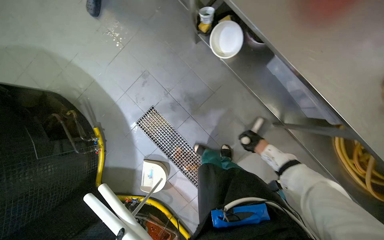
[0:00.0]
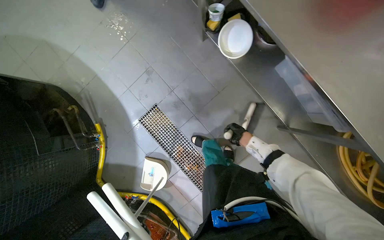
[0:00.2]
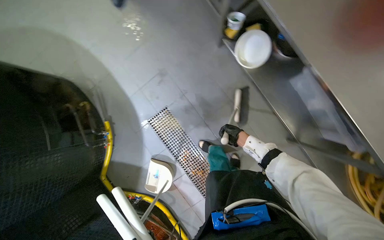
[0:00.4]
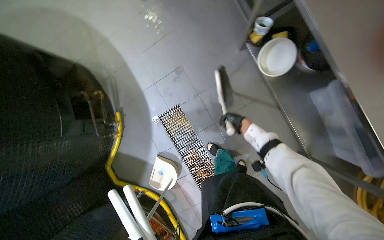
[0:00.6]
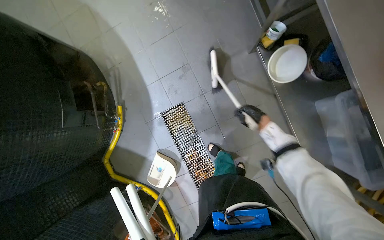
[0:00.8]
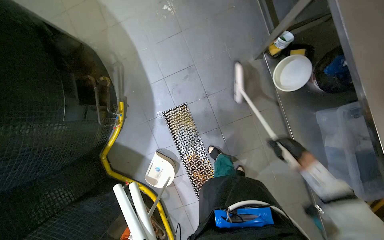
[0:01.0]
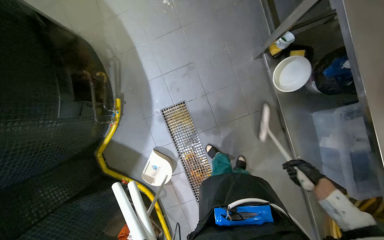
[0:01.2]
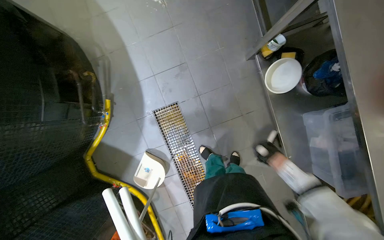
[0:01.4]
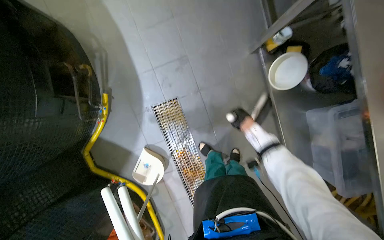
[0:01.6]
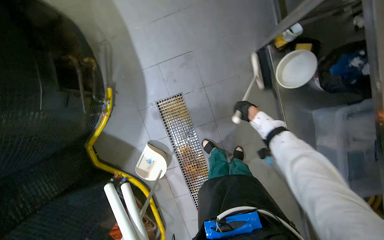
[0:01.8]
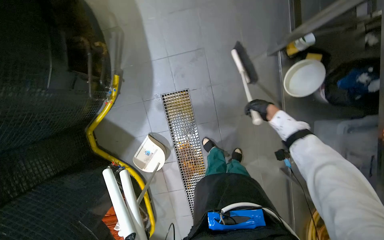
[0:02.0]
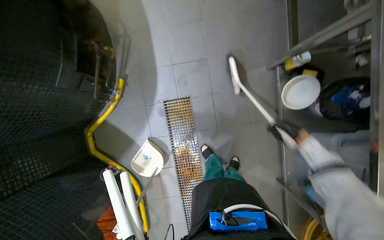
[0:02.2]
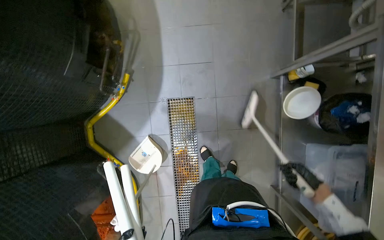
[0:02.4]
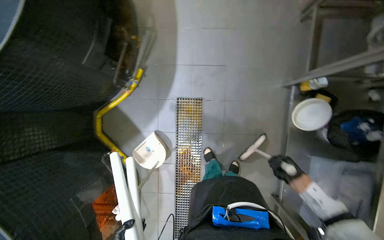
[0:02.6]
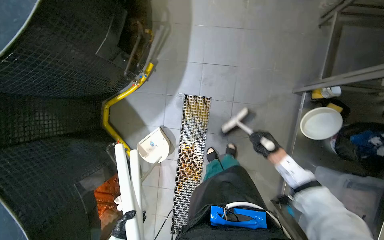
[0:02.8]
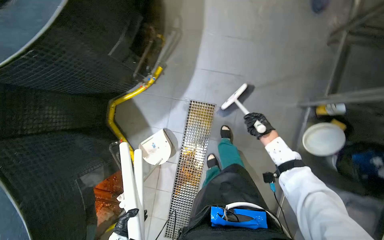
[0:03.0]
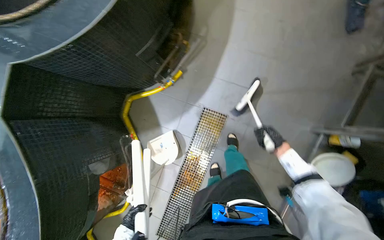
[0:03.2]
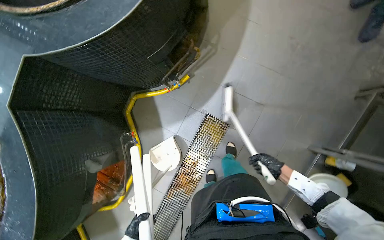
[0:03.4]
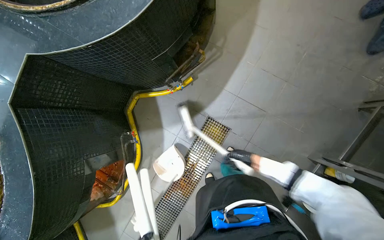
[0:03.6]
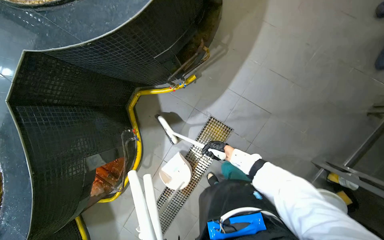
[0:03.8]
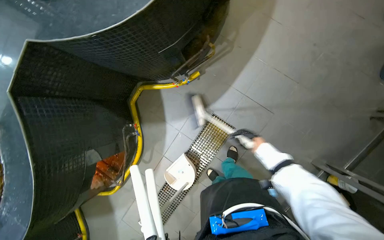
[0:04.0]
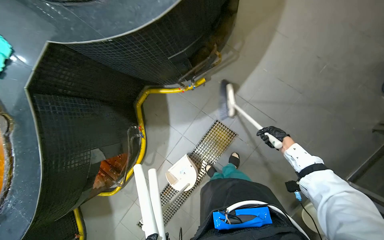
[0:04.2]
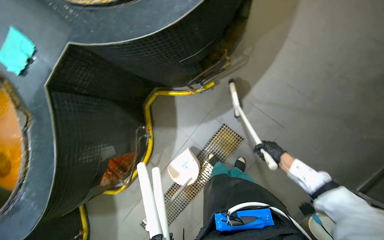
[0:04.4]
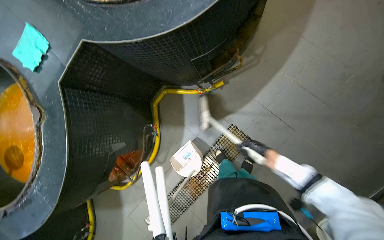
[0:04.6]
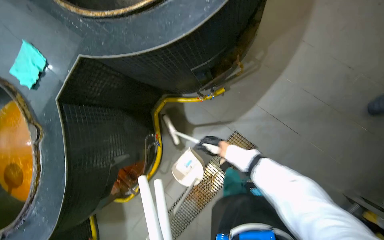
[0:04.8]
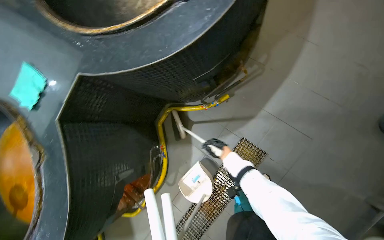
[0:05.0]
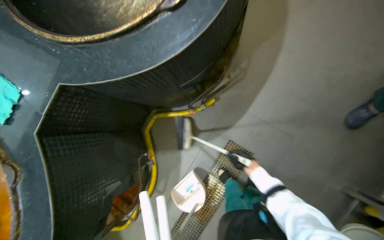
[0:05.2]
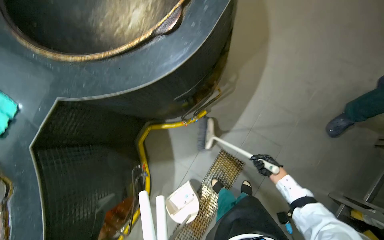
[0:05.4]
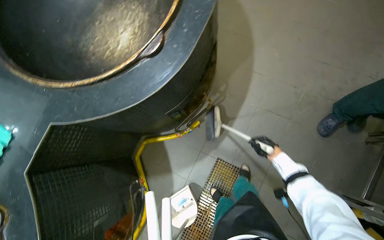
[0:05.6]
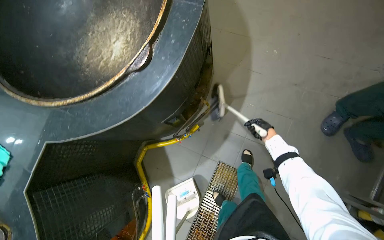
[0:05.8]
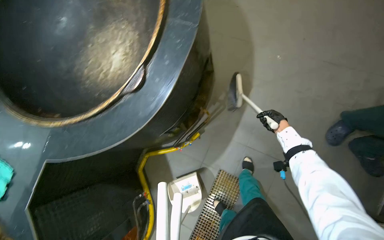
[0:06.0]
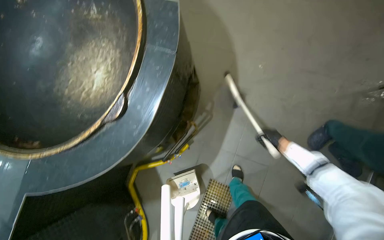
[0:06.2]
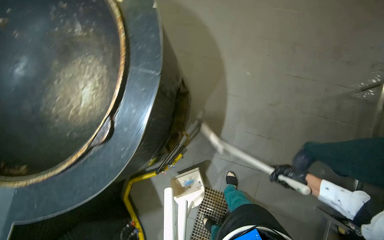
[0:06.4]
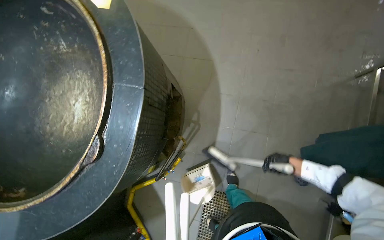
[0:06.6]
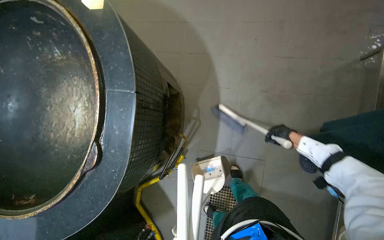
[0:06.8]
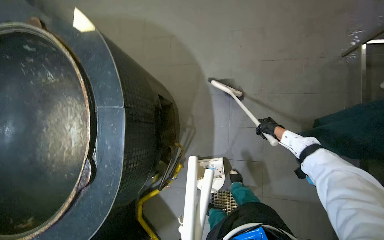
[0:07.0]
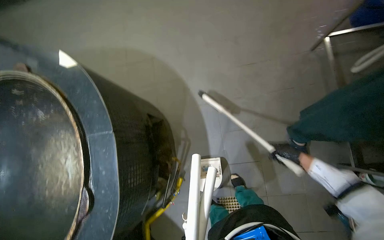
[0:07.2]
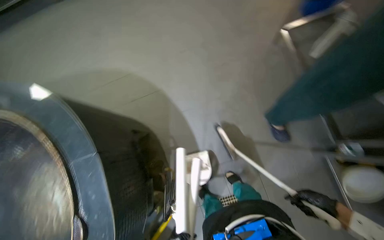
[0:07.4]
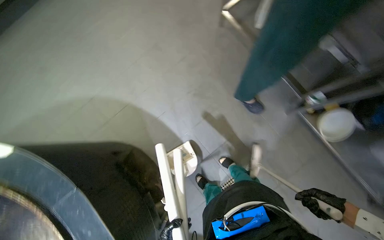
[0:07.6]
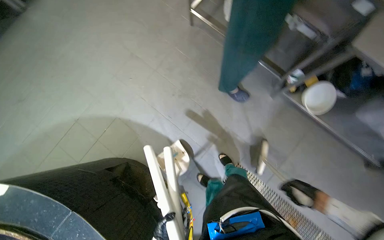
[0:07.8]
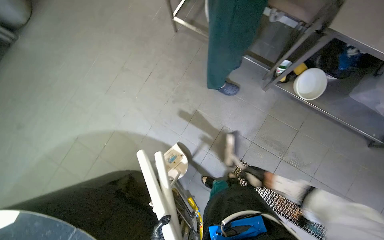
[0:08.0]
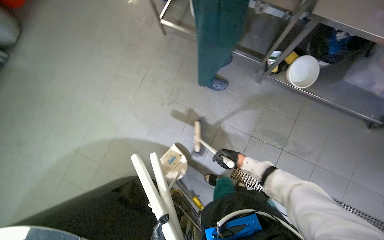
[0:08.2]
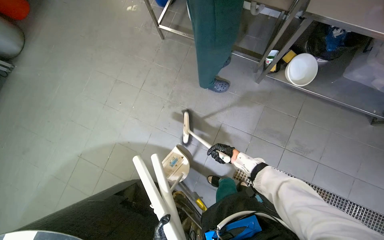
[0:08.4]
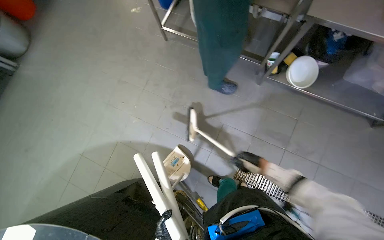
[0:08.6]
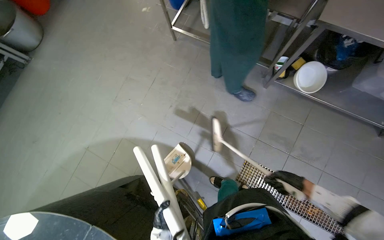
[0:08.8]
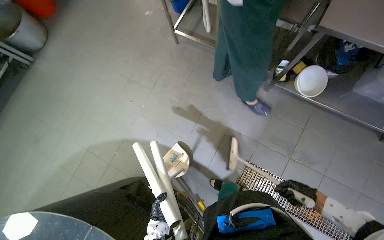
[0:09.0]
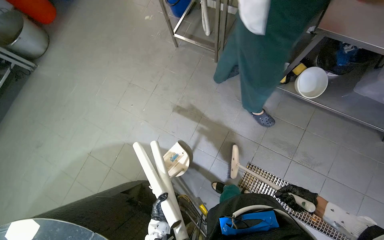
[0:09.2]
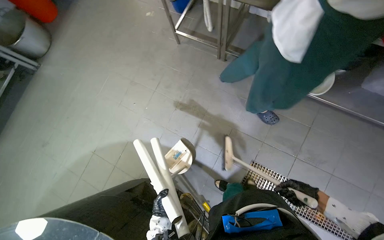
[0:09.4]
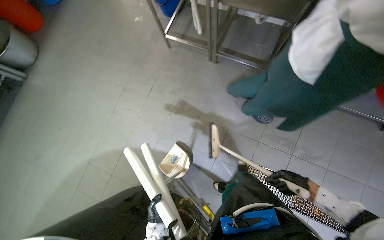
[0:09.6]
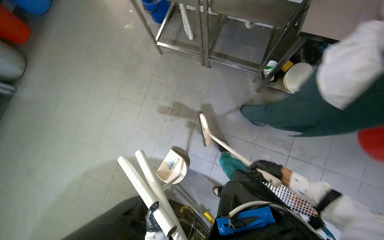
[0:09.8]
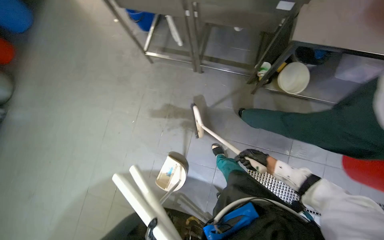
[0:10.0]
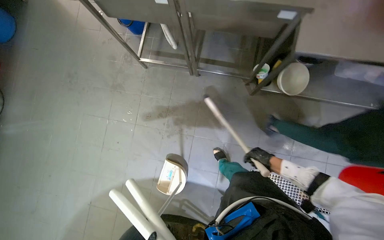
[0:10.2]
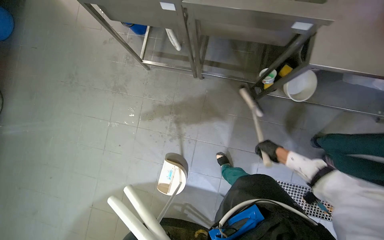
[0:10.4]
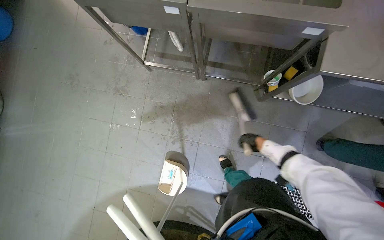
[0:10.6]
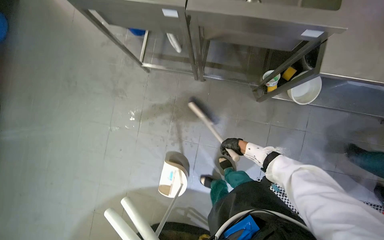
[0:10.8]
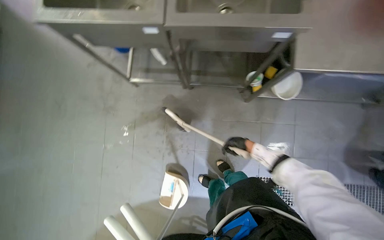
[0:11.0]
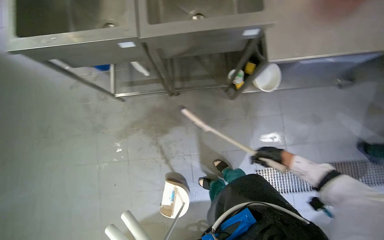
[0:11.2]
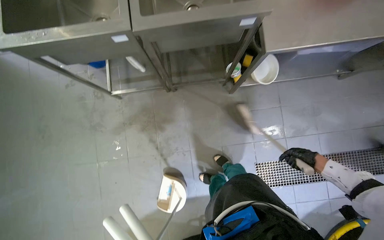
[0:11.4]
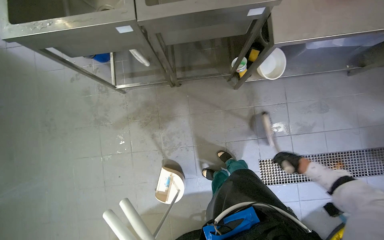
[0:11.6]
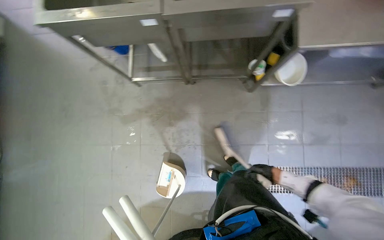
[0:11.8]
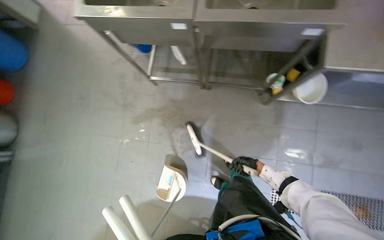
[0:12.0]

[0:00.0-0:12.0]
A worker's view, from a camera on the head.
Job: sweeping floor.
The whole recording: Sweeping kitchen floor. The worker sweeps the kitchen floor with a broom and dustpan, moving chairs to clean underneath them.
0:00.0 to 0:01.6: The head travels roughly 40 cm.
0:01.6 to 0:03.0: The scene rotates clockwise by approximately 30 degrees. The right hand moves up and down the picture over some 25 cm, changing direction 2 times.
0:03.0 to 0:04.4: The scene rotates clockwise by about 30 degrees. The right hand moves left and right over roughly 25 cm, changing direction 2 times.
0:04.4 to 0:06.0: The right hand goes about 40 cm up the picture, and goes to the left and returns, some 30 cm each way.
0:06.0 to 0:07.6: The wearer's head swings roughly 65 degrees to the right.
0:09.0 to 0:10.4: The right hand goes about 20 cm farther from the camera and up the picture.
0:10.4 to 0:12.0: The right hand goes left and right, approximately 25 cm each way, reversing 2 times.

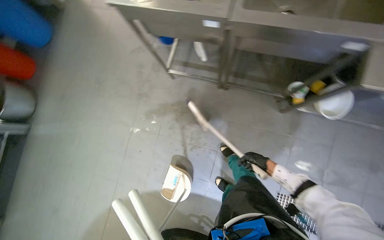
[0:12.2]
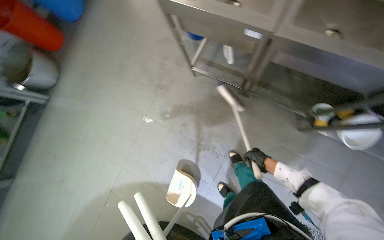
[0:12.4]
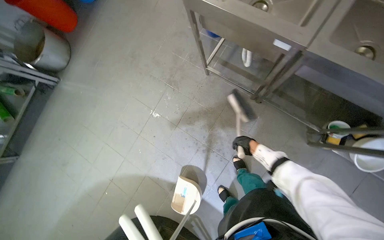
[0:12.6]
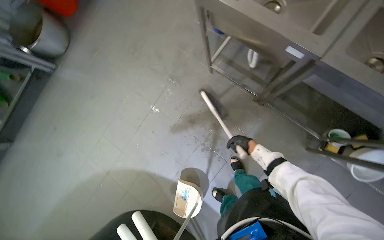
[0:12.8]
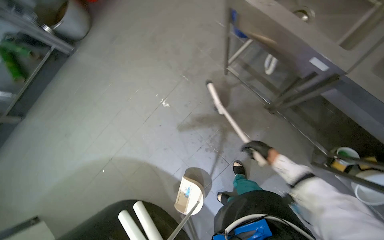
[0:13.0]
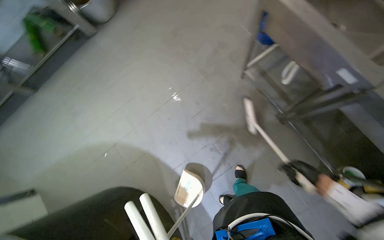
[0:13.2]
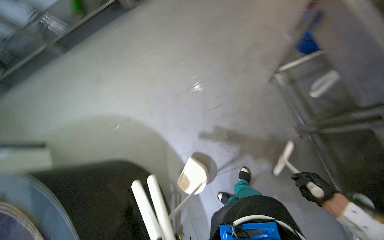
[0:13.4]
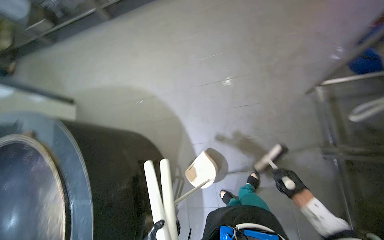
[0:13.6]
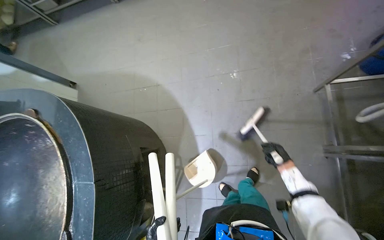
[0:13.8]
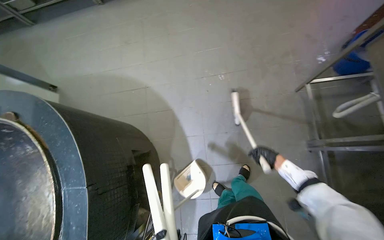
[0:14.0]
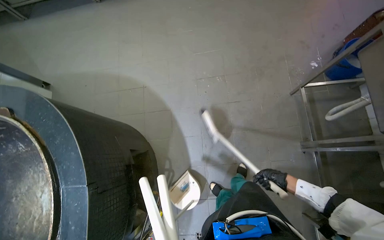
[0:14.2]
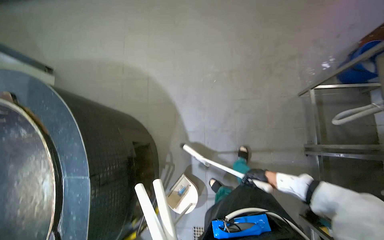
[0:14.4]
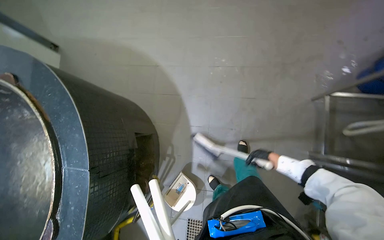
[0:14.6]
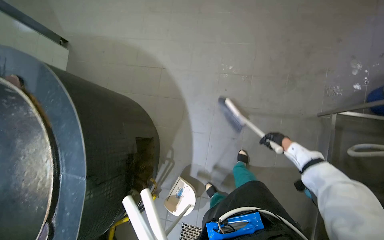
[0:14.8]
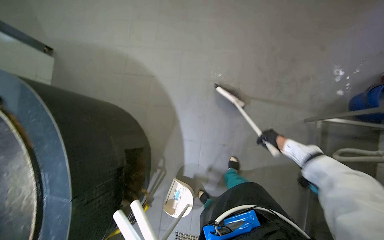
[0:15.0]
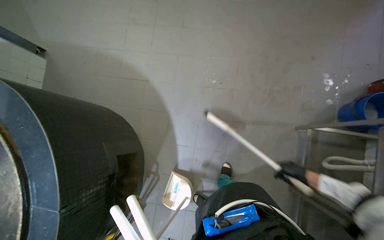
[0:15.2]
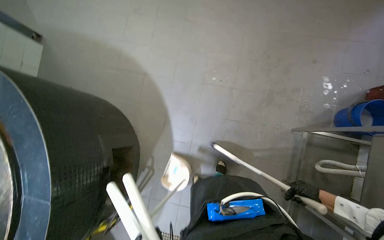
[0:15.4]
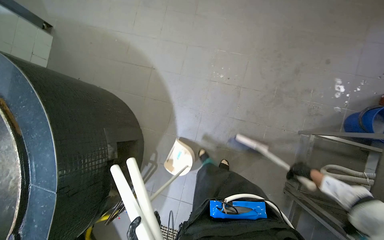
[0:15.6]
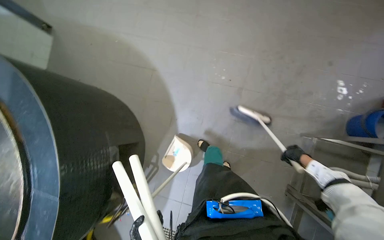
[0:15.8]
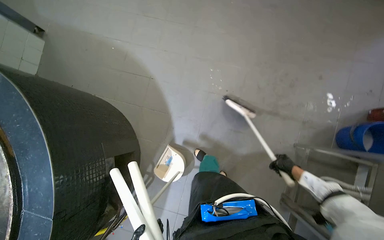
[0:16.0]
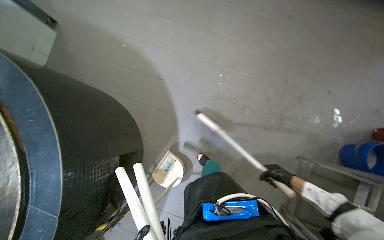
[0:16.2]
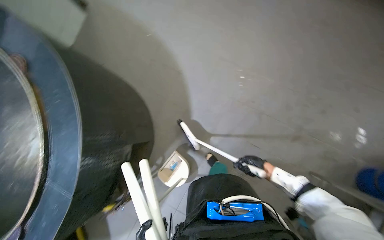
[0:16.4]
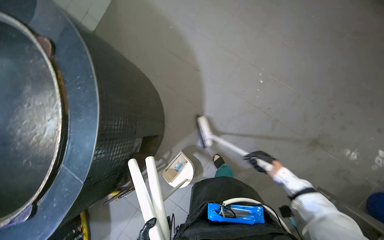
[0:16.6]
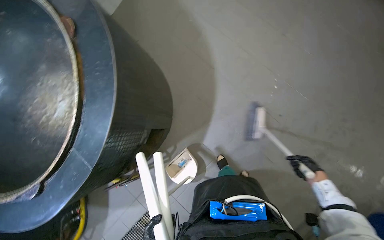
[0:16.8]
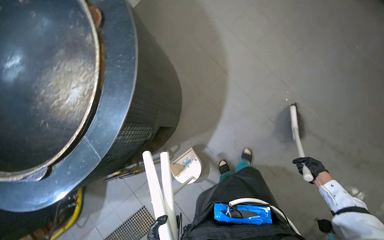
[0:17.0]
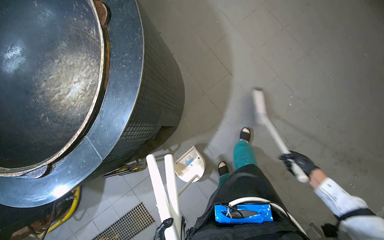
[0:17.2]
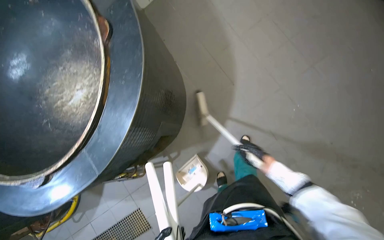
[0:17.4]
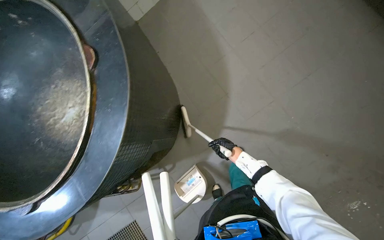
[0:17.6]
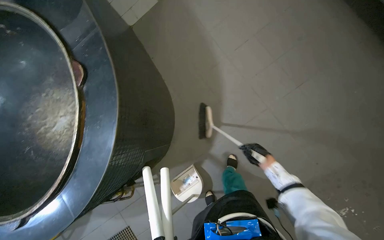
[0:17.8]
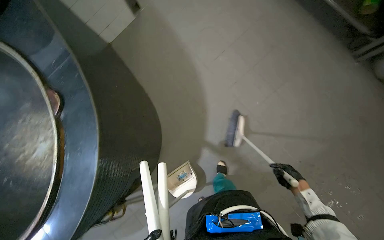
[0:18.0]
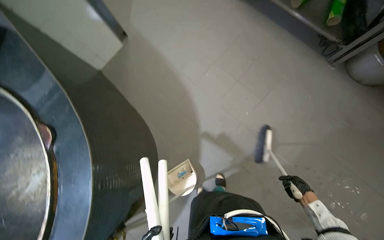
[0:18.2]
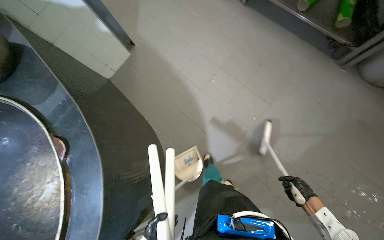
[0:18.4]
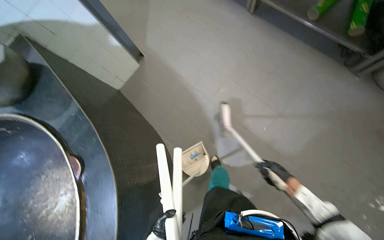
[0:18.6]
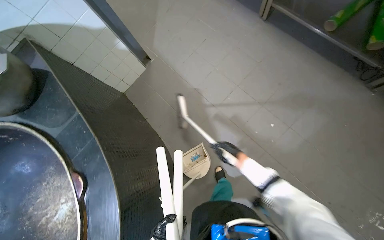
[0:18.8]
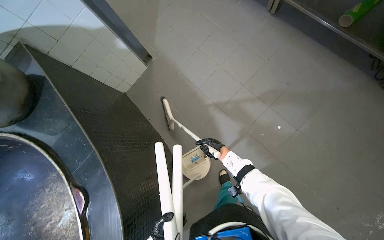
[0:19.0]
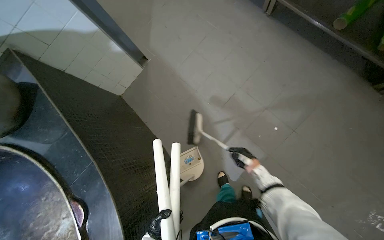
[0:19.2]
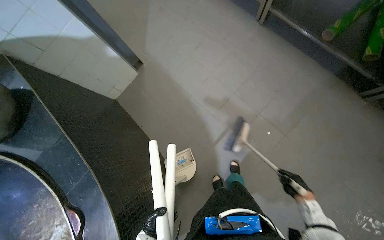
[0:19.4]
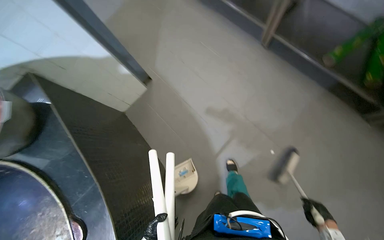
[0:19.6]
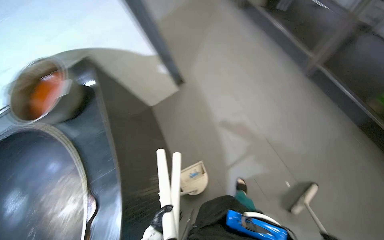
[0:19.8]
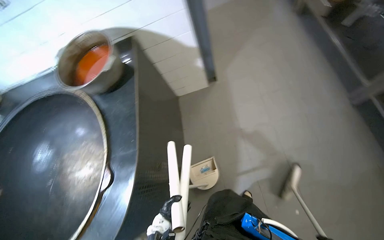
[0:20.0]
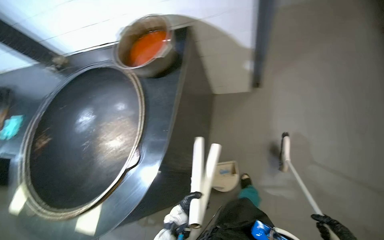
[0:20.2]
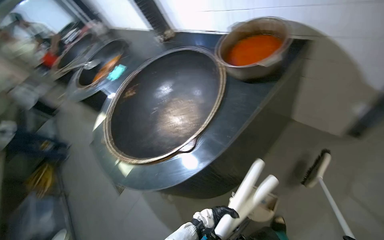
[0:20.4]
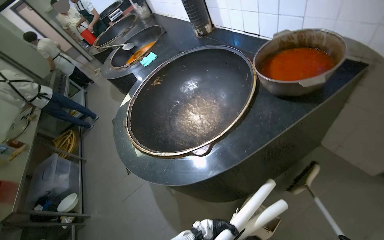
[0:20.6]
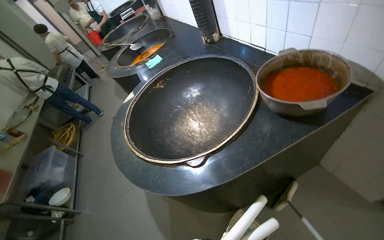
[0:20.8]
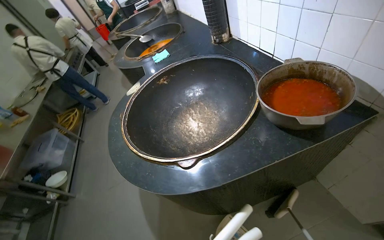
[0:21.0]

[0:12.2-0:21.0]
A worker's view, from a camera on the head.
Job: sweeping floor.
The whole recording: Sweeping kitchen floor. The worker sweeps the kitchen floor with a broom and dustpan, moving chairs to clean underneath them.
0:12.2 to 0:13.6: The head turns to the left by about 65 degrees.
0:13.6 to 0:15.2: The right hand moves up and down the picture over some 20 cm, changing direction 2 times.
0:15.2 to 0:16.6: The scene turns some 25 degrees clockwise in the picture. The right hand shifts about 25 cm to the left.
0:16.6 to 0:18.0: The right hand swings left and right, about 30 cm each way, with 2 reversals.
0:18.0 to 0:19.6: The camera travels approximately 40 cm.
0:19.6 to 0:21.0: The head rotates roughly 105 degrees to the left.
